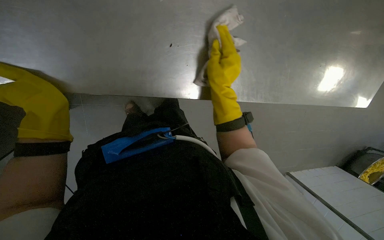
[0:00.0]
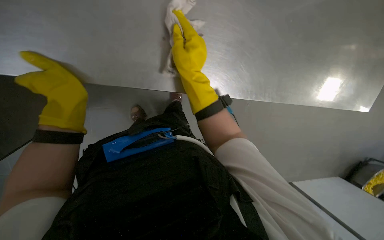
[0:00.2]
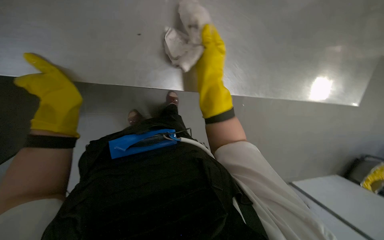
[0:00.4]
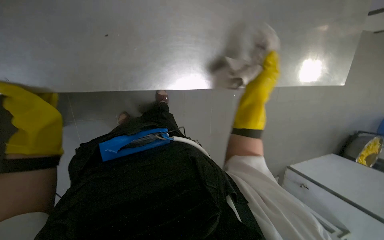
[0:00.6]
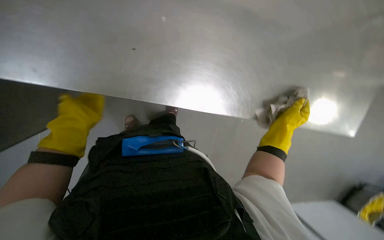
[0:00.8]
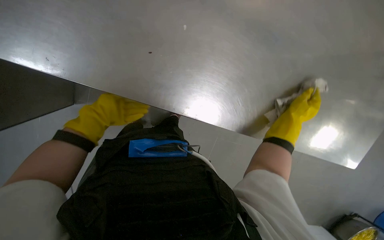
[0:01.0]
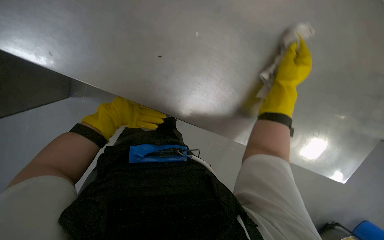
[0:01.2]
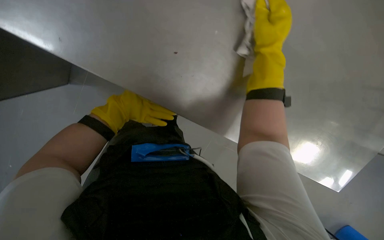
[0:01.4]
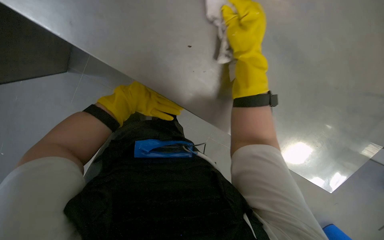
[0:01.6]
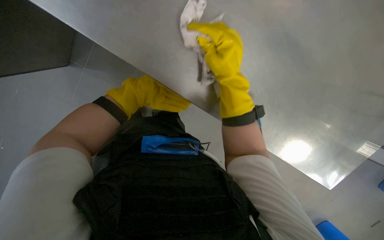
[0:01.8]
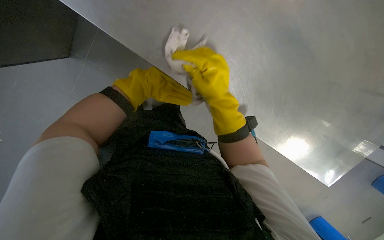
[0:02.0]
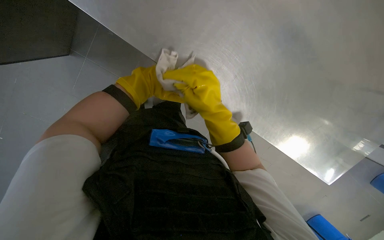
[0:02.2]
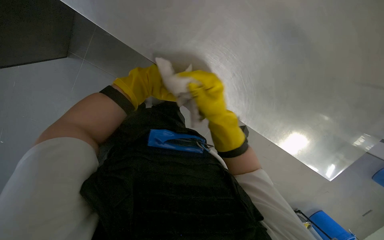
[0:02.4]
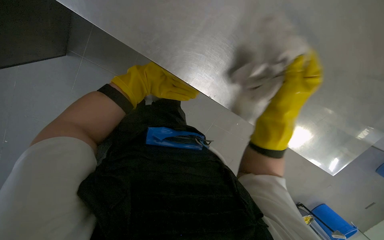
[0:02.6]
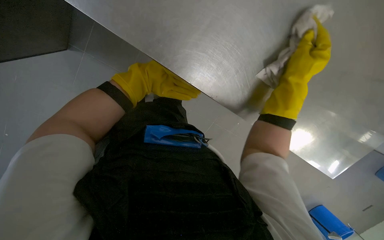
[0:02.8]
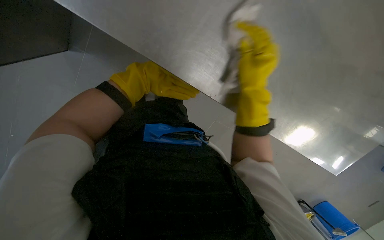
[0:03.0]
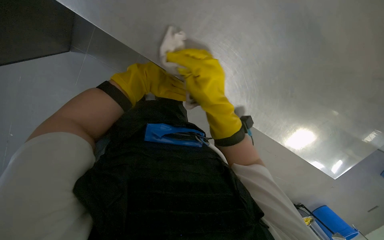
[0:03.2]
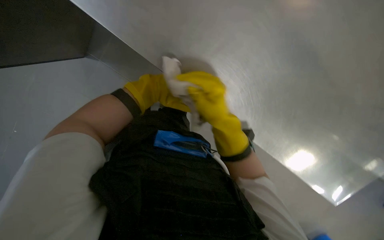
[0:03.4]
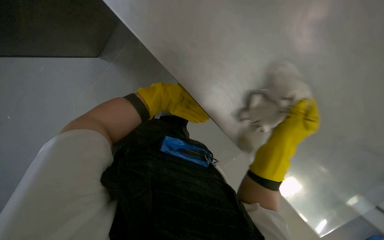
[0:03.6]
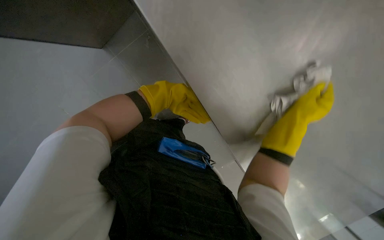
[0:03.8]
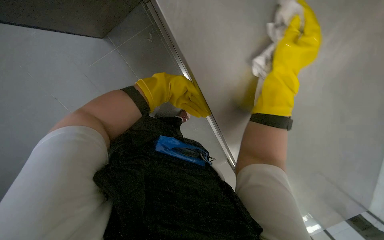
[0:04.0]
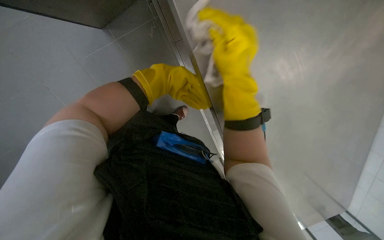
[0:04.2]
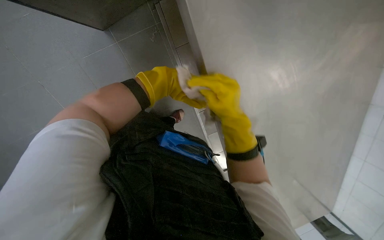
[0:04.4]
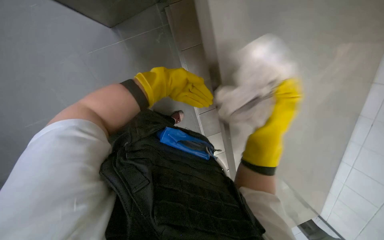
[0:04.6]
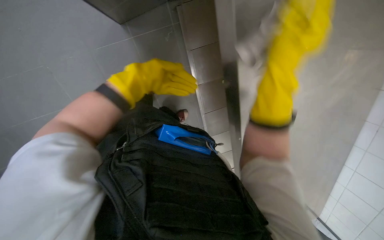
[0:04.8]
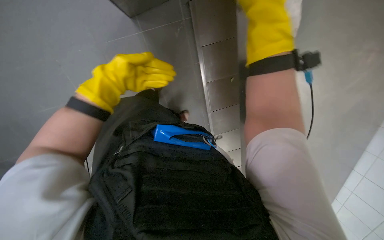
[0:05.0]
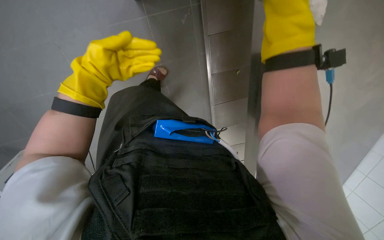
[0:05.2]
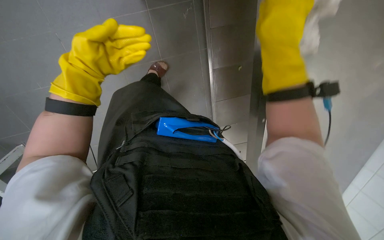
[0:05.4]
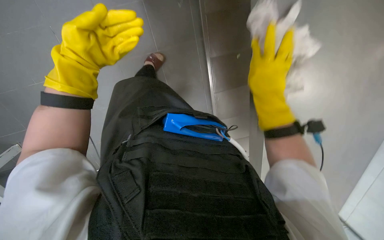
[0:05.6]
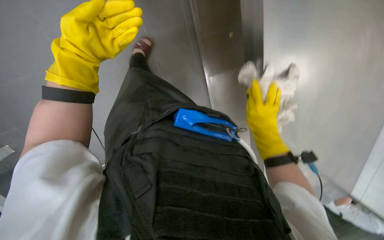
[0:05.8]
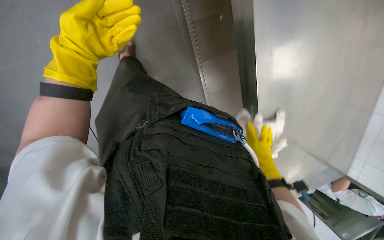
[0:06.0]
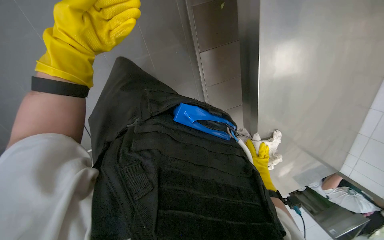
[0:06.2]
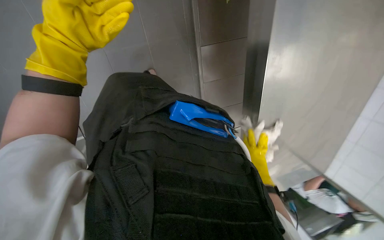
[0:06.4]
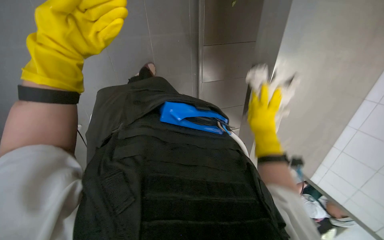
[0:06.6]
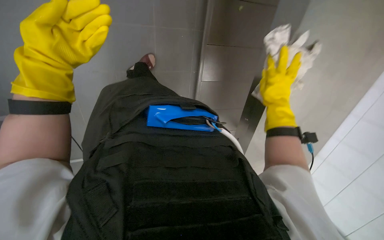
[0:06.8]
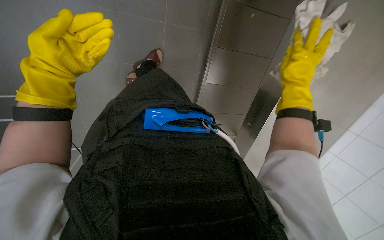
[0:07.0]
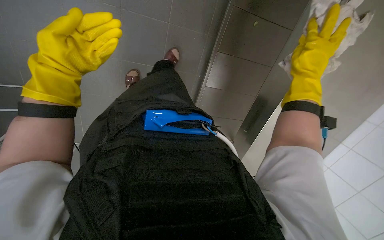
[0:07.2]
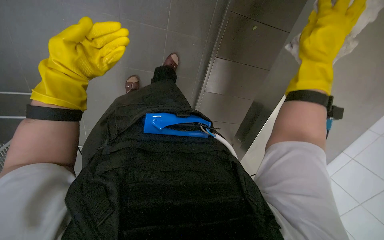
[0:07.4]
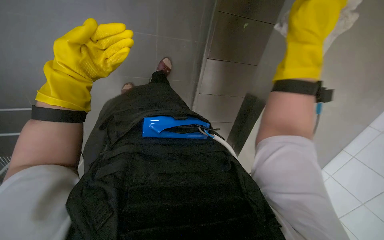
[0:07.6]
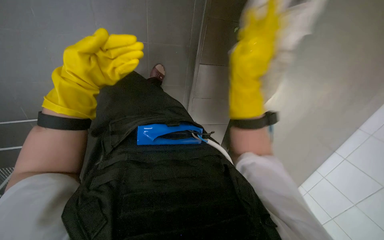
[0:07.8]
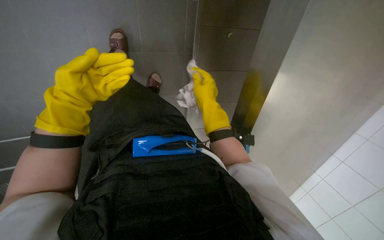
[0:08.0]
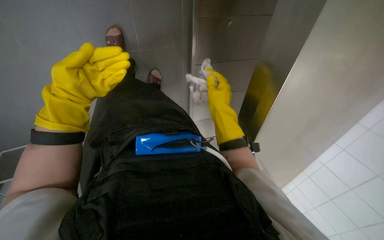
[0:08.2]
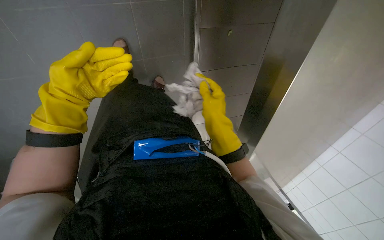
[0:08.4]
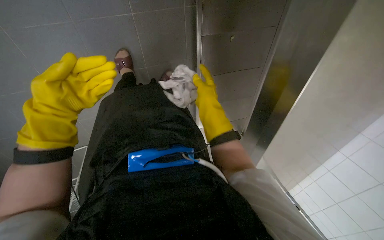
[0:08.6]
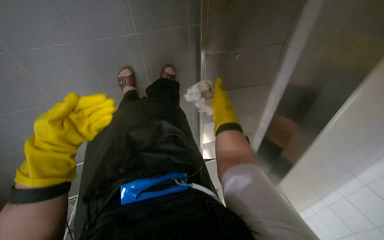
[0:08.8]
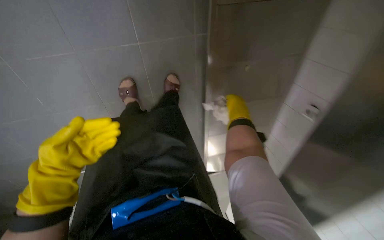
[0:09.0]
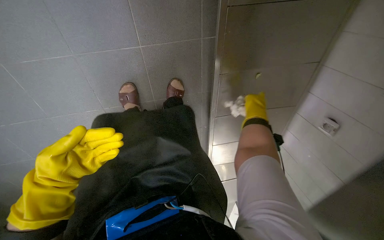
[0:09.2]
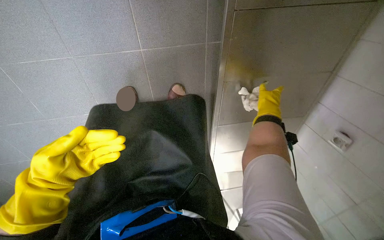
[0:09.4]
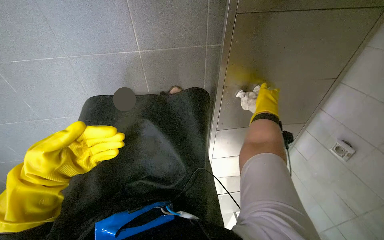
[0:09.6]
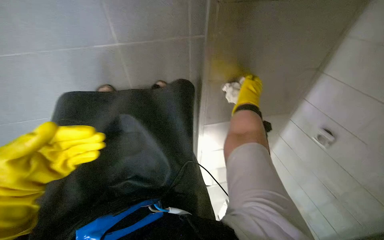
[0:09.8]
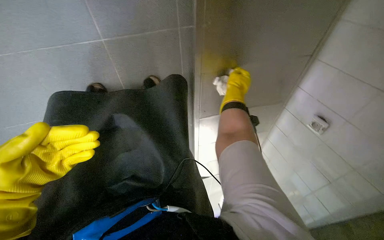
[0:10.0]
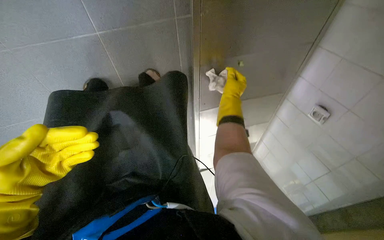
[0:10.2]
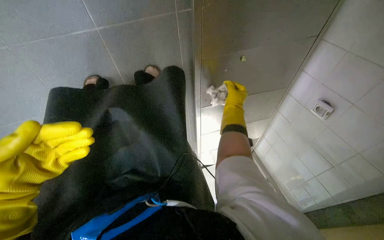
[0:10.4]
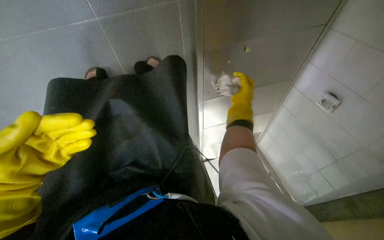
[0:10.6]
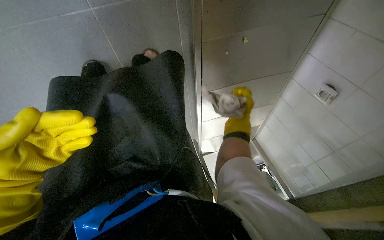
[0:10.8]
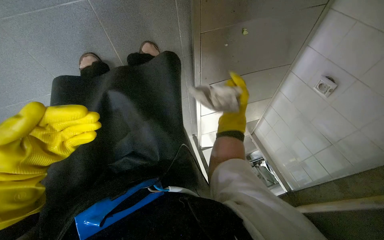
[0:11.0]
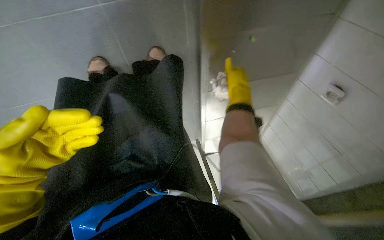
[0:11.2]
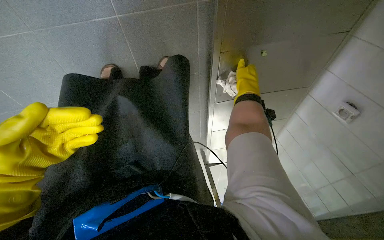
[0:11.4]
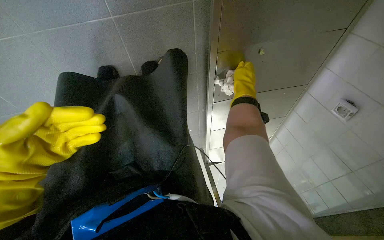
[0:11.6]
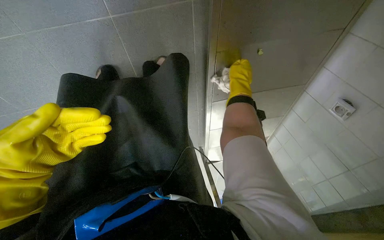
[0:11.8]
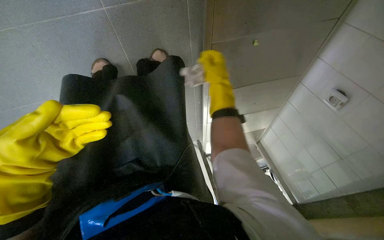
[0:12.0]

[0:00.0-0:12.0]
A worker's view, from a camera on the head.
Job: wiping surfaces.
The whole recording: Wiping kitchen metal surfaces. The worker wipes various metal surfaces in the kitchen with a cloth.
0:00.0 to 0:01.6: The right hand moves left and right over about 35 cm, changing direction 2 times.
0:01.6 to 0:03.0: The right hand moves left and right over about 20 cm, changing direction 2 times.
0:03.0 to 0:04.4: The camera pitches upward, by about 15 degrees. The right hand swings left and right, approximately 25 cm each way, with 2 reversals; the left hand shifts some 10 cm farther from the camera.
0:04.4 to 0:06.0: The view swings some 15 degrees to the right. The left hand moves to the left, about 20 cm; the right hand goes roughly 35 cm to the right, farther from the camera and down the picture.
0:06.0 to 0:07.6: The right hand goes about 35 cm nearer to the camera and up the picture.
0:07.6 to 0:09.0: The camera pitches upward, by some 15 degrees. The right hand is displaced farther from the camera by roughly 25 cm.
0:09.0 to 0:10.4: The right hand travels to the right and back again, about 10 cm each way.
0:10.4 to 0:12.0: The right hand moves nearer and farther over approximately 15 cm, changing direction 2 times.

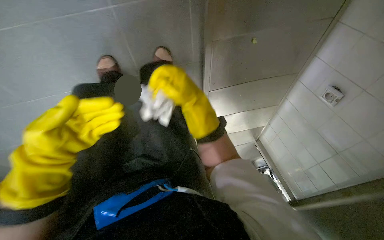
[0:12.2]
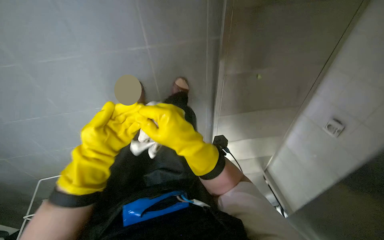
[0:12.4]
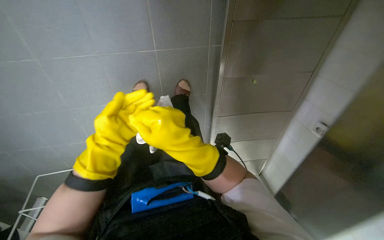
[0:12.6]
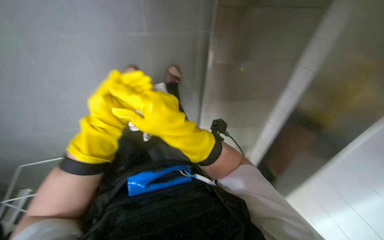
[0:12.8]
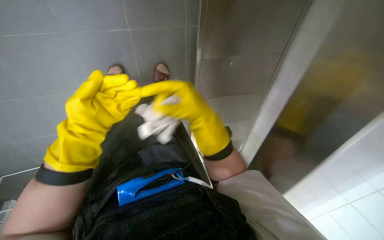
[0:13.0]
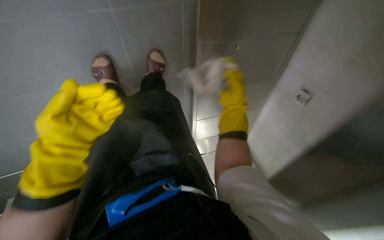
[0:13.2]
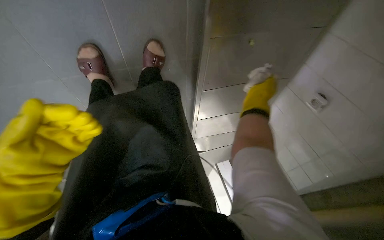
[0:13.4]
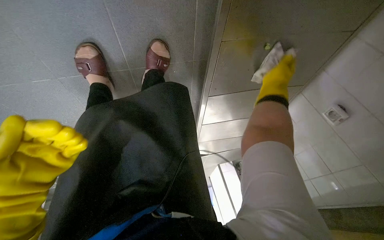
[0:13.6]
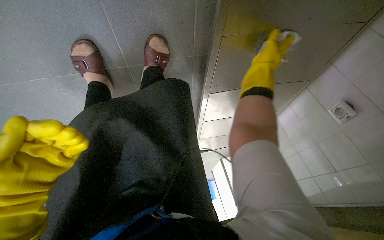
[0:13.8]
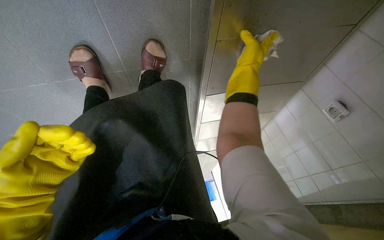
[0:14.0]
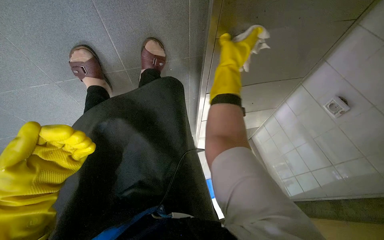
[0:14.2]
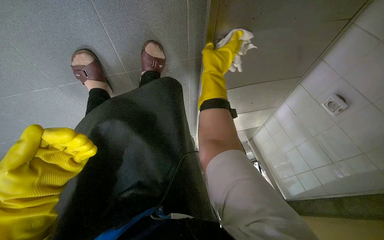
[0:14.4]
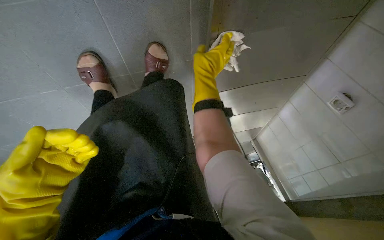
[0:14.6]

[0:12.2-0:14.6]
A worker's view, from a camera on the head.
Job: wiping surfaces.
The whole recording: Wiping kitchen metal surfaces. The worker wipes various metal surfaces in the kitchen with a cloth.
0:12.2 to 0:13.4: The right hand heads to the right, covering roughly 20 cm.
0:13.4 to 0:14.6: The right hand is displaced to the left and up the picture by approximately 20 cm.

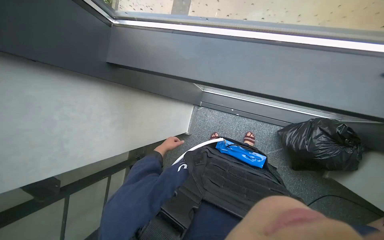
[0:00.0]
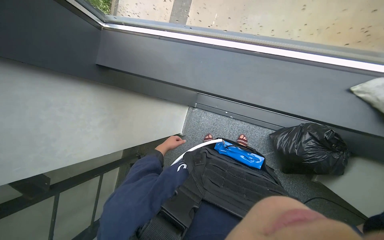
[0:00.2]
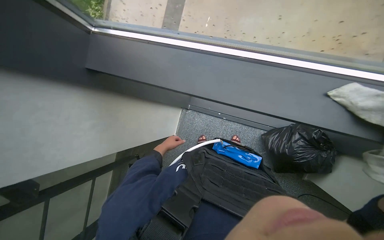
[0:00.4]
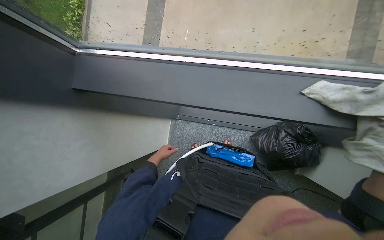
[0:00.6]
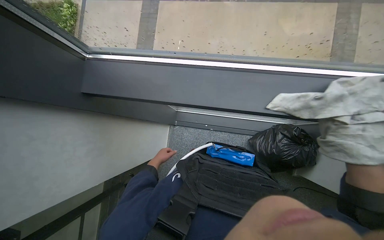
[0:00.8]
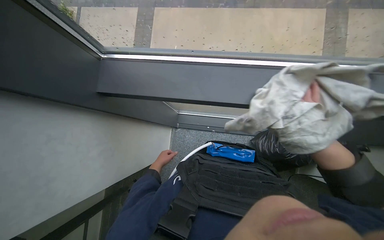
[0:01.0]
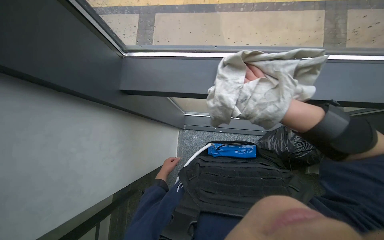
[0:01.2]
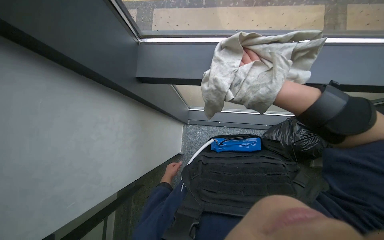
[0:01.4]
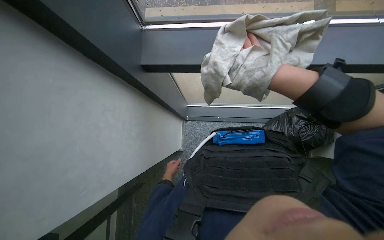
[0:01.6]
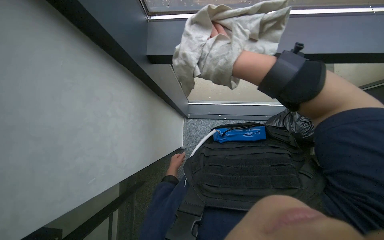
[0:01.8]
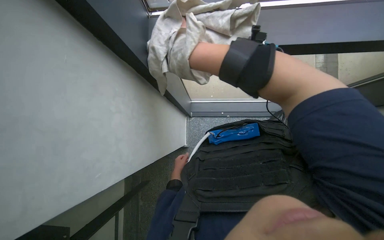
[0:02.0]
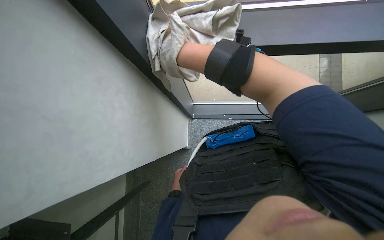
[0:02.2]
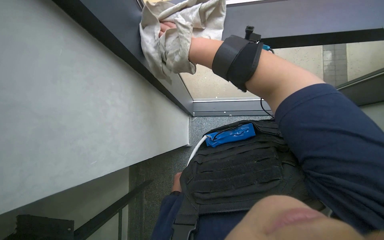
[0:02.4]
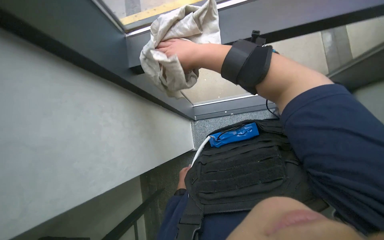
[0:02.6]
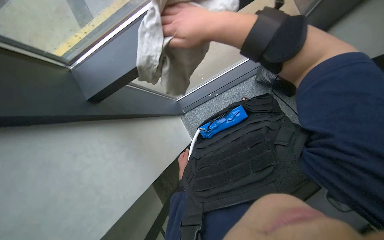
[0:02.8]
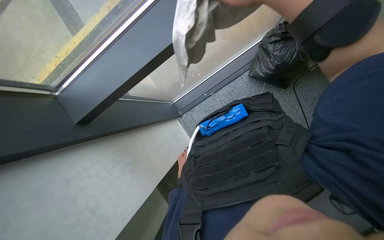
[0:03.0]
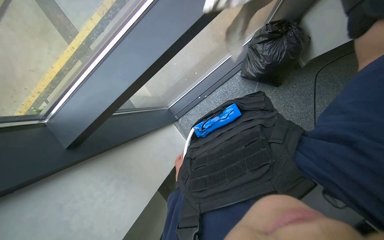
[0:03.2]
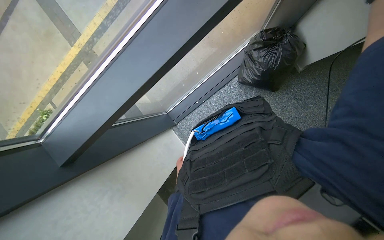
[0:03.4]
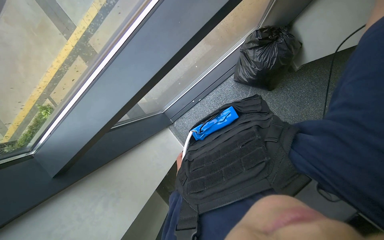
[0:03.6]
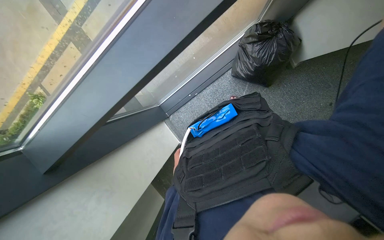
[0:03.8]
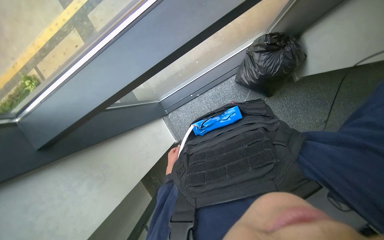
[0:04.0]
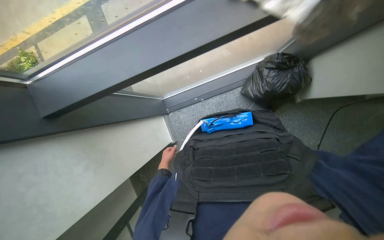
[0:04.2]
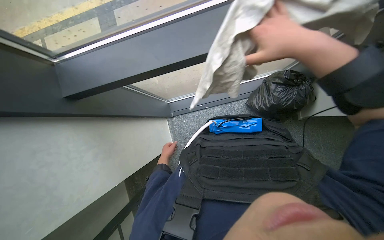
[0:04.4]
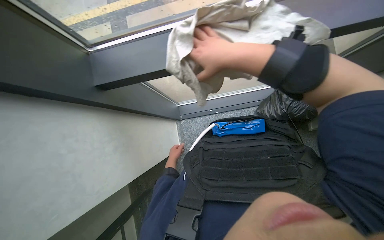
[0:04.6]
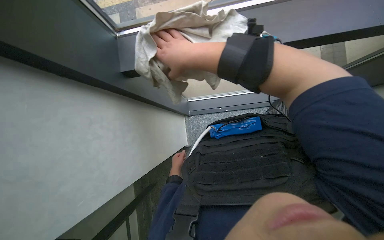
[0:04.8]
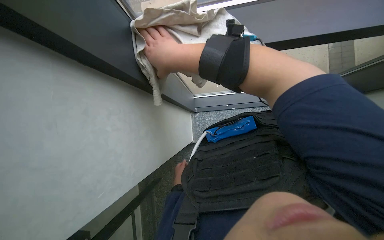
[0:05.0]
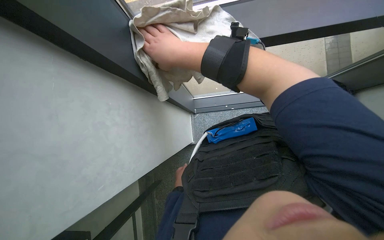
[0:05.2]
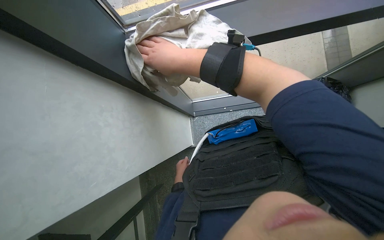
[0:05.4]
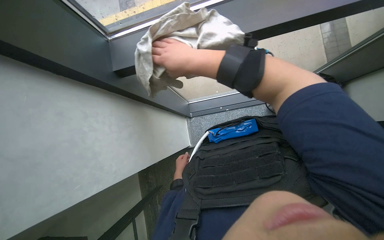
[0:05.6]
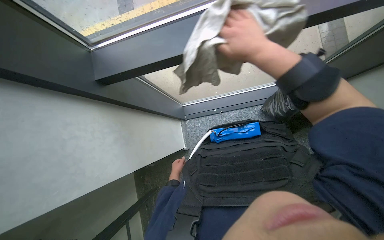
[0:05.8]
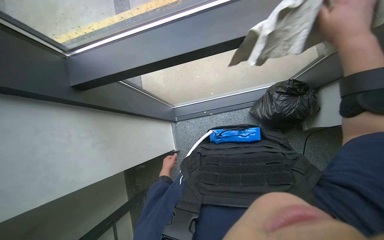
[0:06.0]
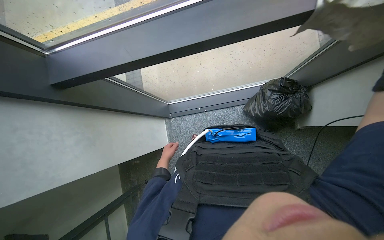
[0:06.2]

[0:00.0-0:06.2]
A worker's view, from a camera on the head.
Job: wiping surfaces.
The whole recording: Wiping window frame. The worker wipes the window frame with a cloth.
0:04.6 to 0:06.2: The left hand reaches some 10 cm down the picture, then returns.
